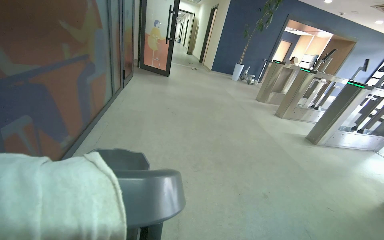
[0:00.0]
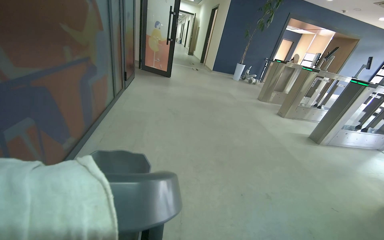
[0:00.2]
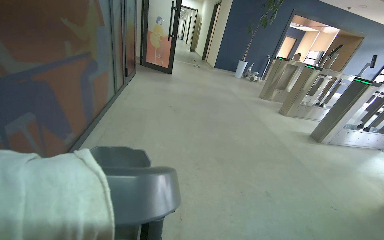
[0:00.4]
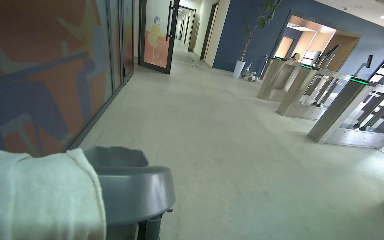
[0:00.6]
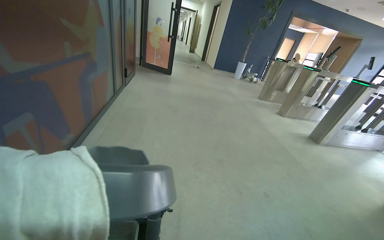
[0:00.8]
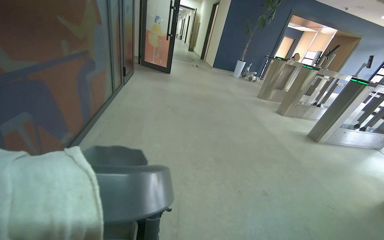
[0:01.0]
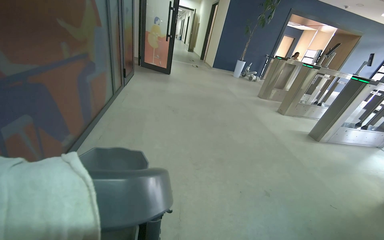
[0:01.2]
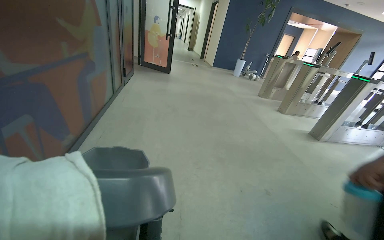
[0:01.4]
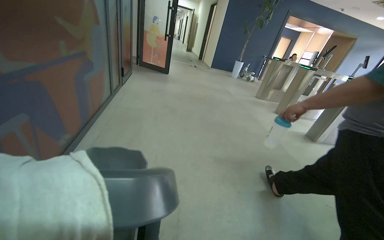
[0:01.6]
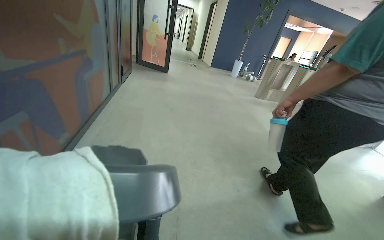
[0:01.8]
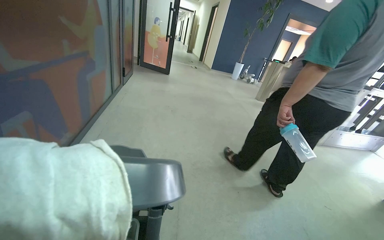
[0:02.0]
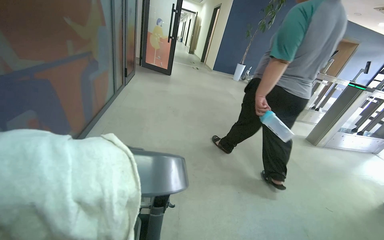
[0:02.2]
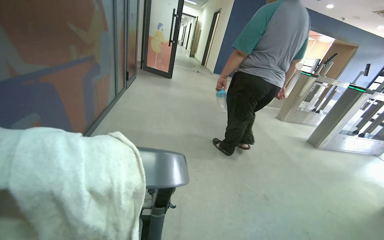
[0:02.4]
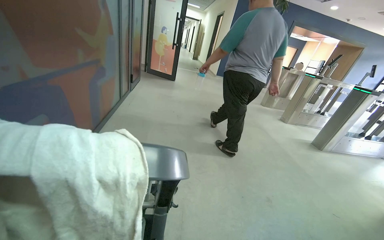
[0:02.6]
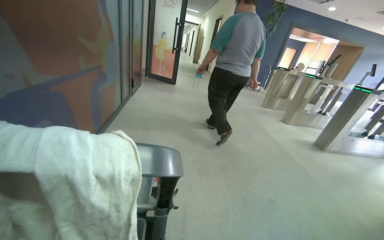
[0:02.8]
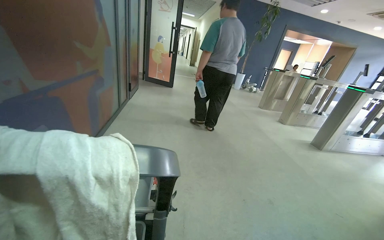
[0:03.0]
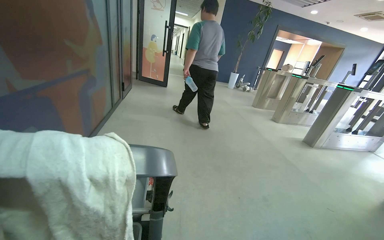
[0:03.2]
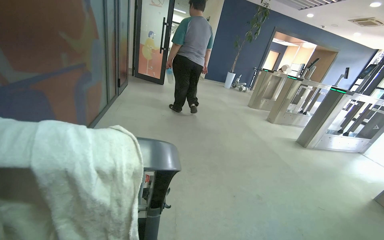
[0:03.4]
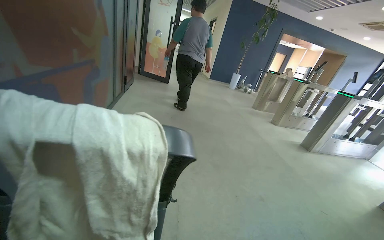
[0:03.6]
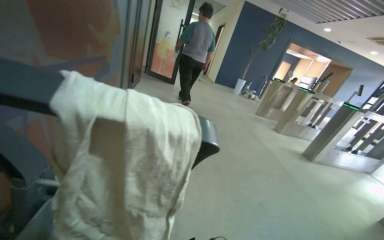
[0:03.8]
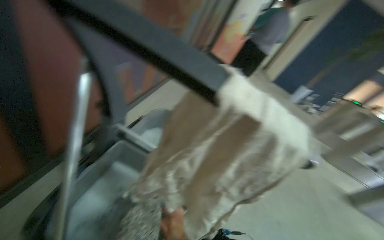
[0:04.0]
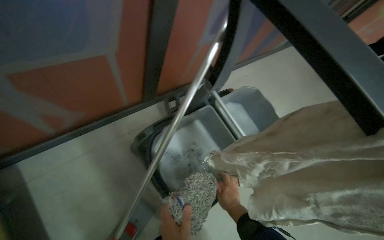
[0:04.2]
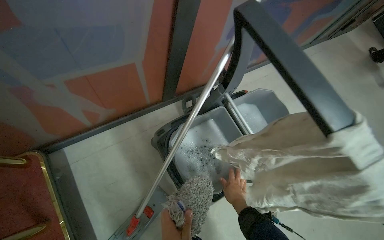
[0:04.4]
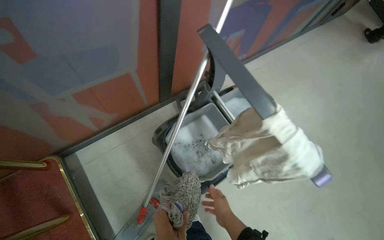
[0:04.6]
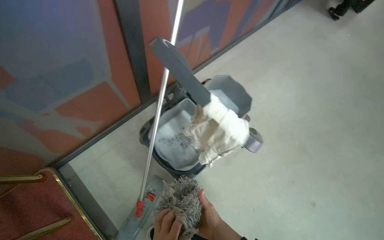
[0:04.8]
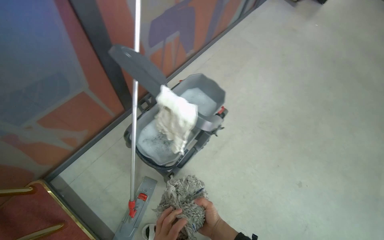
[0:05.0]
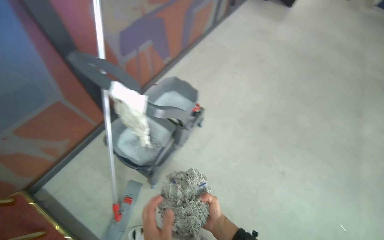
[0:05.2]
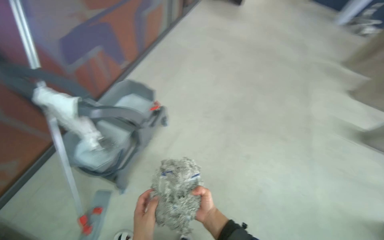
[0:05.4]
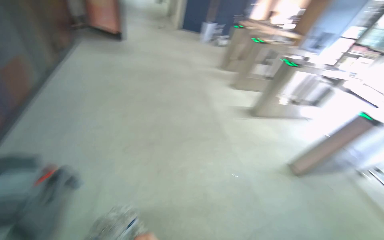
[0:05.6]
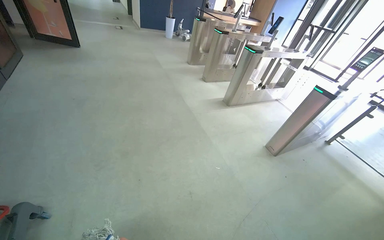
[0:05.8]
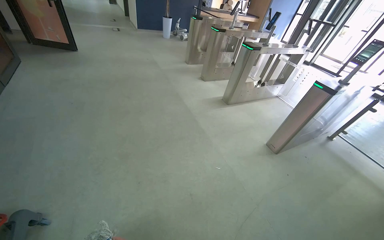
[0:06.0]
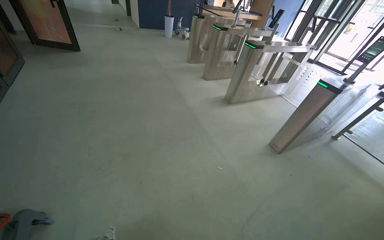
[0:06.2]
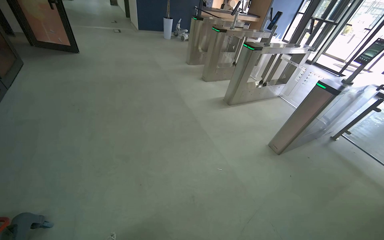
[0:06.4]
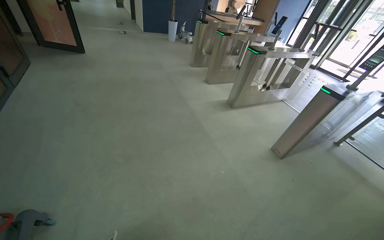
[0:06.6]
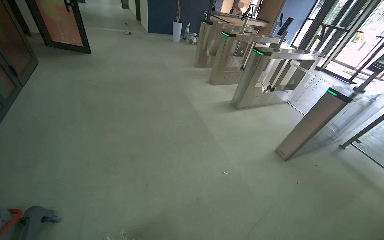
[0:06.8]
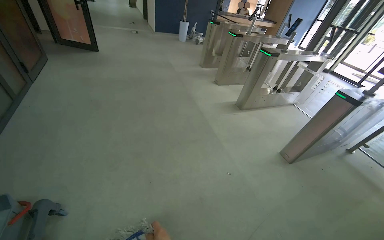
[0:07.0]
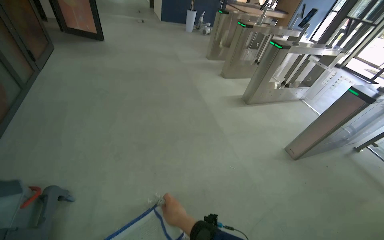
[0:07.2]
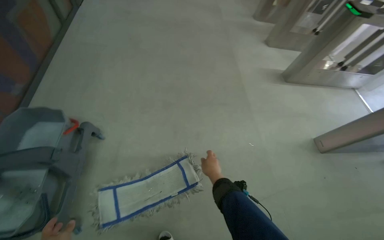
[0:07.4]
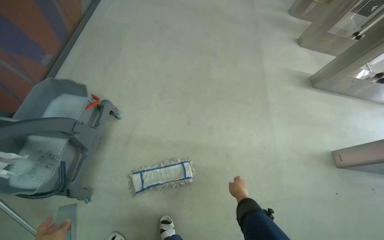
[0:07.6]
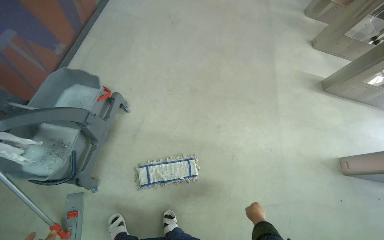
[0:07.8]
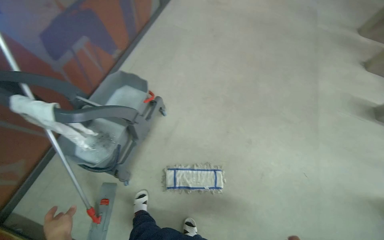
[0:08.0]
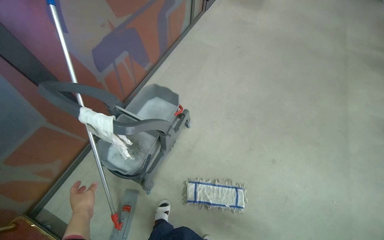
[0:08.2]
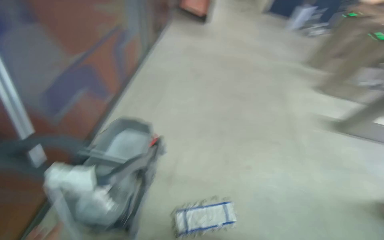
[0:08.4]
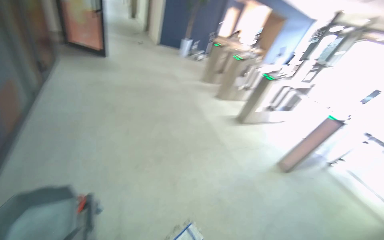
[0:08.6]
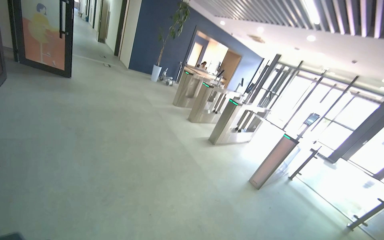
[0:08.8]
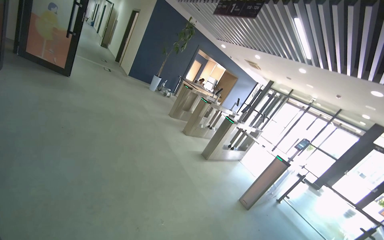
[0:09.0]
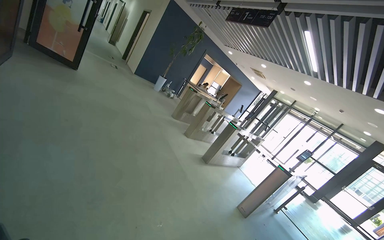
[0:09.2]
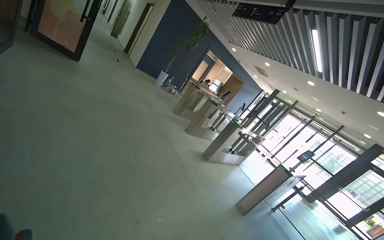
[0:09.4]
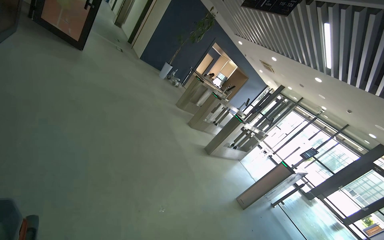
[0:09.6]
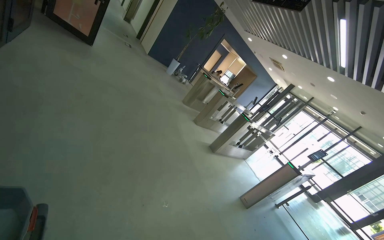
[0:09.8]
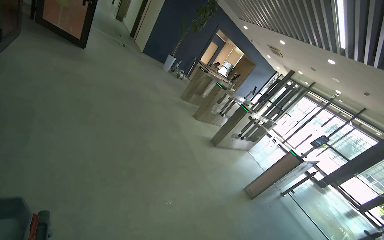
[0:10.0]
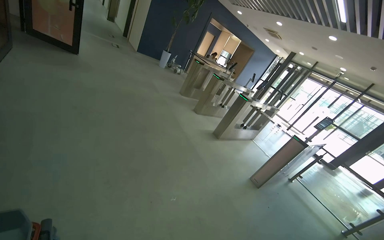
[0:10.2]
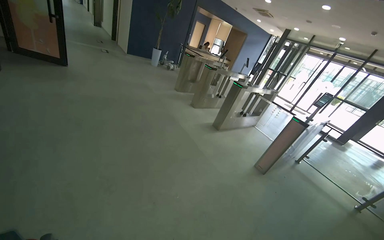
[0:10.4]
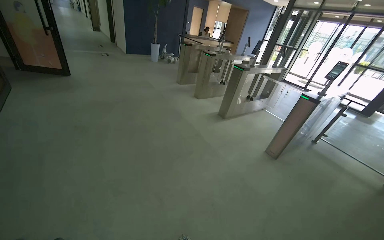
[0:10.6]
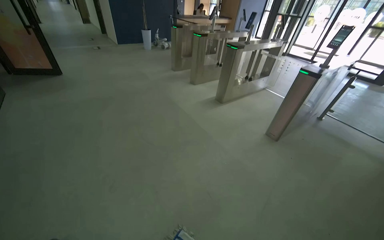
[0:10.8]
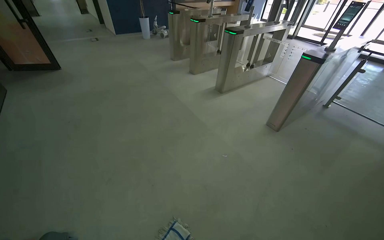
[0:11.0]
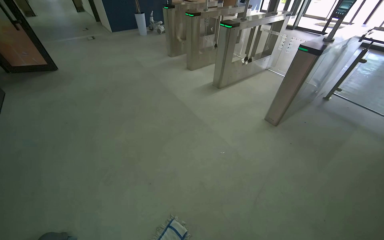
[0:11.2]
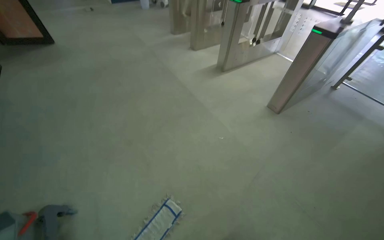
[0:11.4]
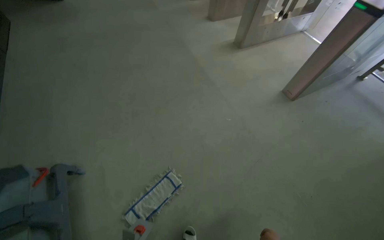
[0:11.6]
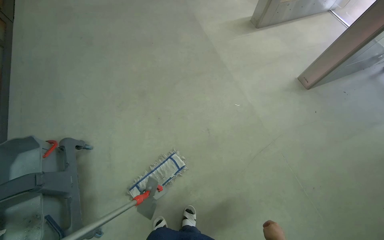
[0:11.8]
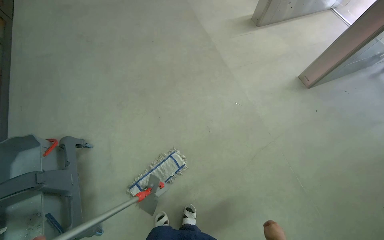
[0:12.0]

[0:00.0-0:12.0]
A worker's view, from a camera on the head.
Job: preparing cleaning supplies.
The whole recording: Preparing cleaning equipment. The worker detaches and reattaches the mop head, and rinses a cloth in the cleaning bucket.
0:03.0 to 0:04.4: The head turns to the left by about 65 degrees. The view tilts approximately 20 degrees downward.
0:04.4 to 0:06.0: The wearer moves some 1 m. The head turns to the right by roughly 85 degrees.
0:06.0 to 0:07.6: The head turns to the left by about 30 degrees. The camera pitches downward, by roughly 15 degrees.
0:07.6 to 0:09.0: The camera is carried some 50 cm. The camera sweeps to the right, by approximately 40 degrees. The wearer looks some 35 degrees further upward.
0:10.4 to 0:12.0: The camera is carried to the right, about 50 cm. The wearer looks about 35 degrees further downward.

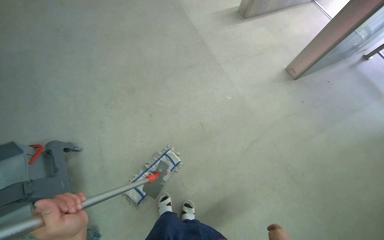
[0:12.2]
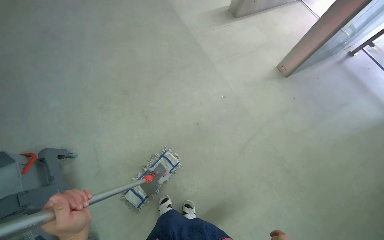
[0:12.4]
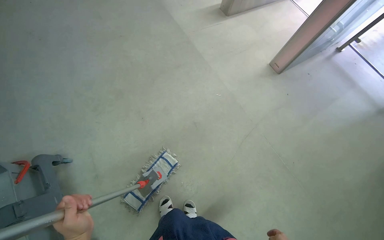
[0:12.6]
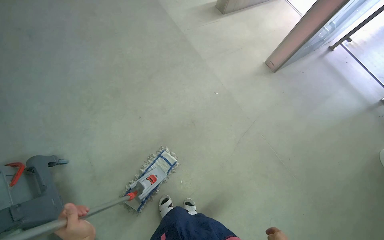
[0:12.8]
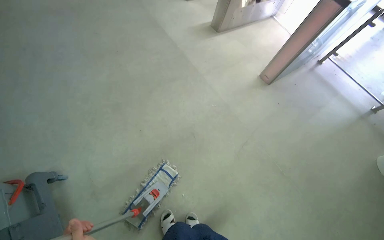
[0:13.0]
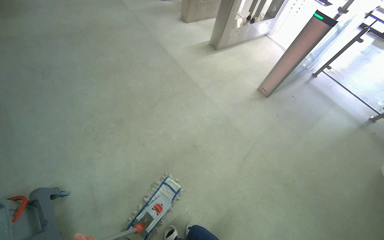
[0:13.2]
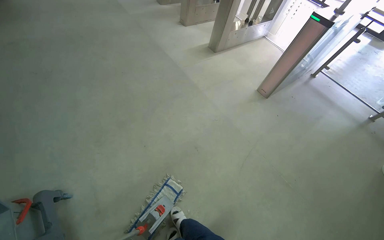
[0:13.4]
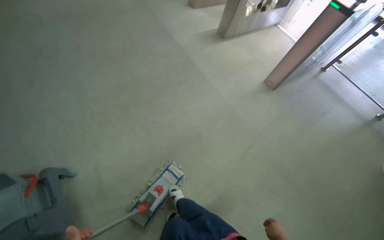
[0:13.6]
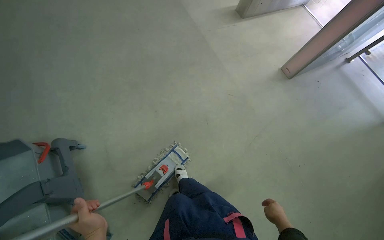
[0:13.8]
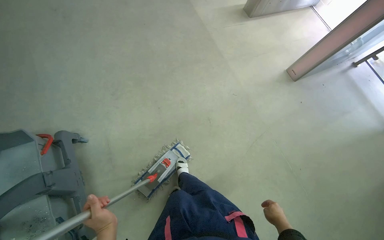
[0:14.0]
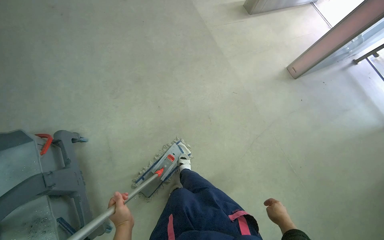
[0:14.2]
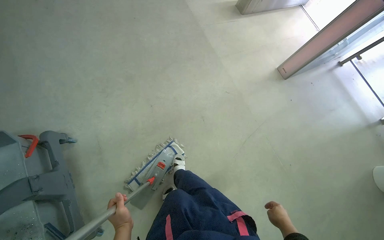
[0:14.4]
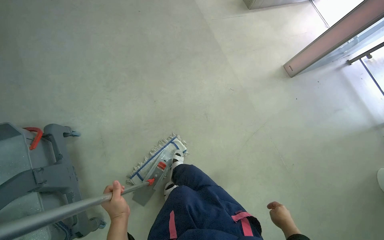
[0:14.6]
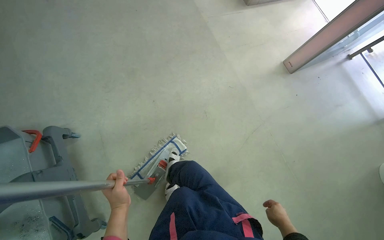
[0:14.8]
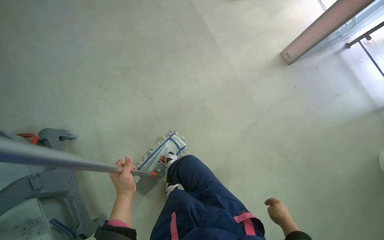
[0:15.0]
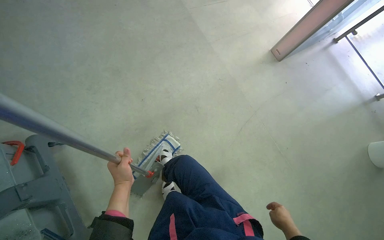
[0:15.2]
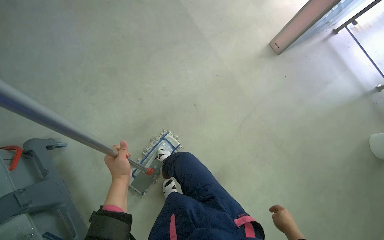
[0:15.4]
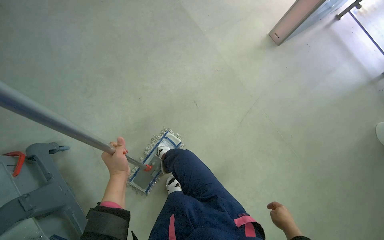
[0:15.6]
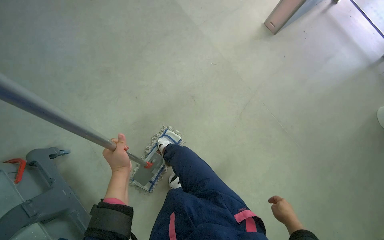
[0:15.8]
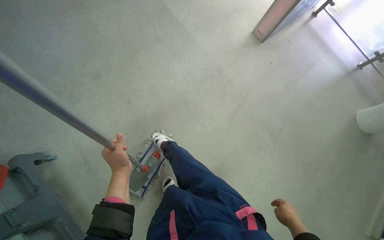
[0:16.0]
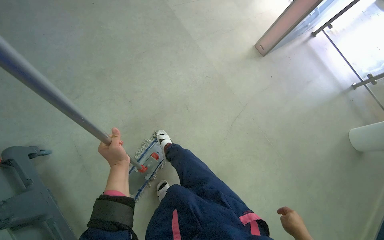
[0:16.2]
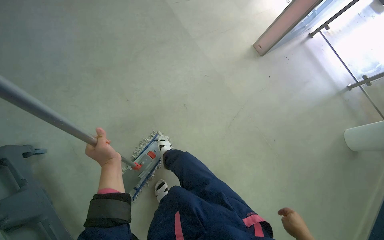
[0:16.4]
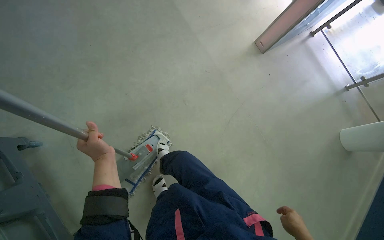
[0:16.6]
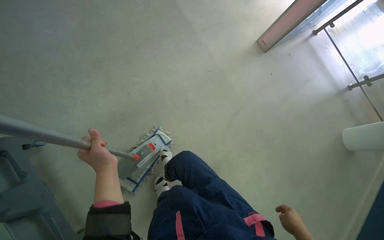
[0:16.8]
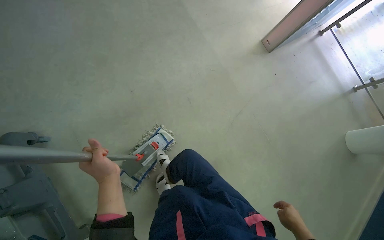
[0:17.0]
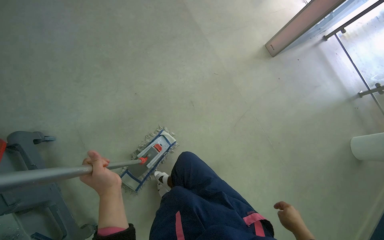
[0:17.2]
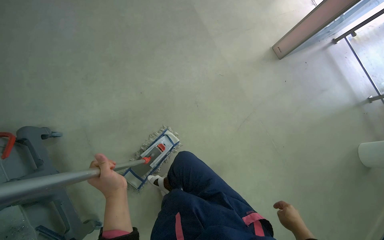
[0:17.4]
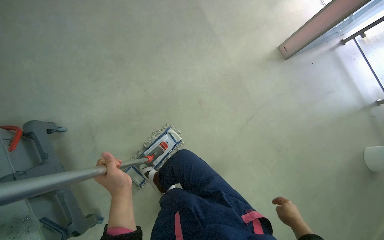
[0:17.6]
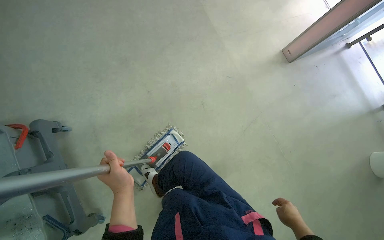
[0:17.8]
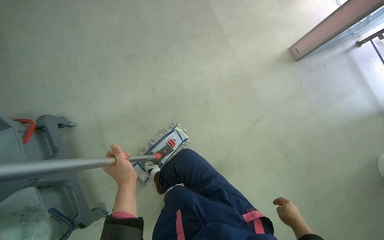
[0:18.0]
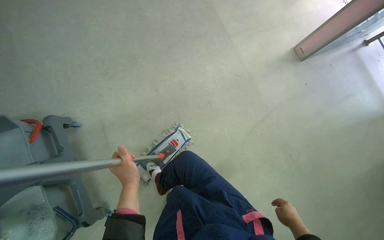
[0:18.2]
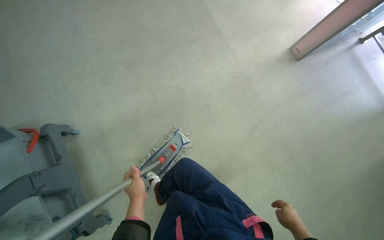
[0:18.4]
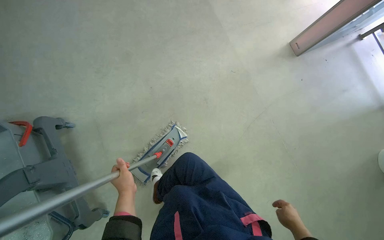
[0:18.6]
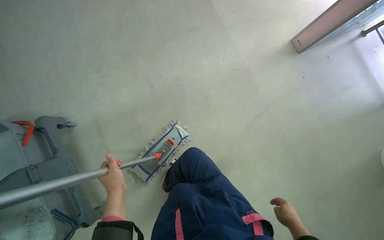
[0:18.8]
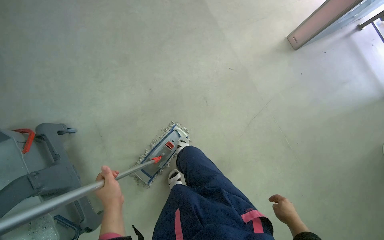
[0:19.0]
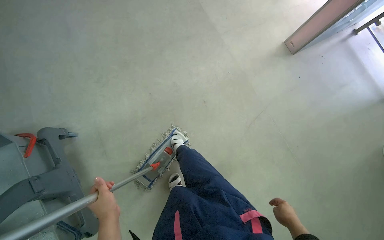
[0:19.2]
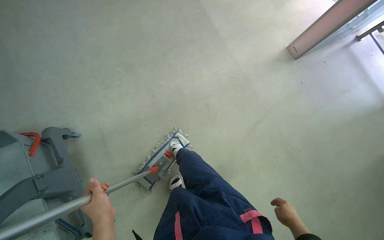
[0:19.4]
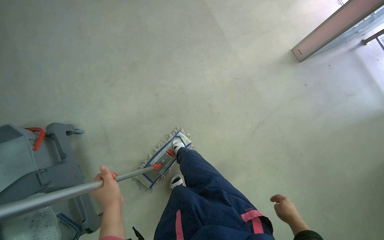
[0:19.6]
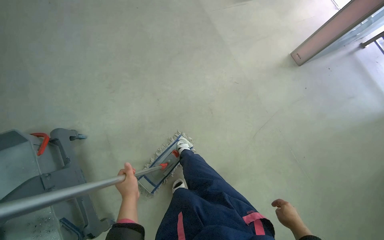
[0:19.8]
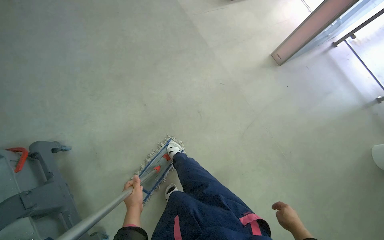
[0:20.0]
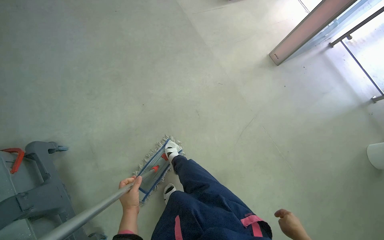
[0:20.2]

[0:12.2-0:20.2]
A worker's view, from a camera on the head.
Job: preparing cleaning supplies.
The whole recording: Preparing cleaning equipment. The worker detaches and reattaches the mop head, and rinses a cloth in the cleaning bucket.
0:13.8 to 0:15.4: The left hand travels up the picture by about 15 cm.
0:17.0 to 0:18.6: The right hand heads farther from the camera, covering roughly 10 cm; the left hand shifts some 10 cm down the picture.
0:18.6 to 0:20.2: The left hand moves about 10 cm nearer to the camera and comes back.
